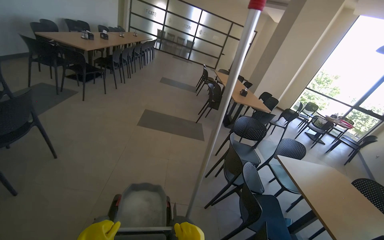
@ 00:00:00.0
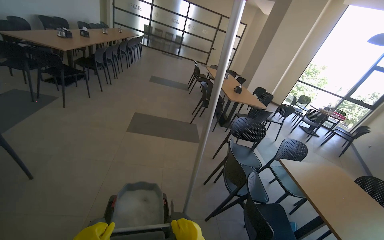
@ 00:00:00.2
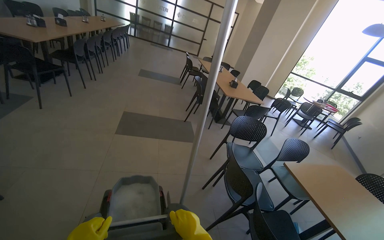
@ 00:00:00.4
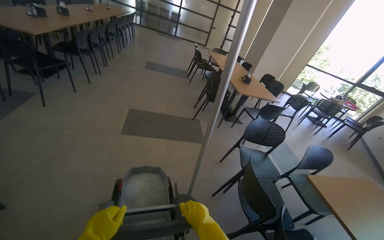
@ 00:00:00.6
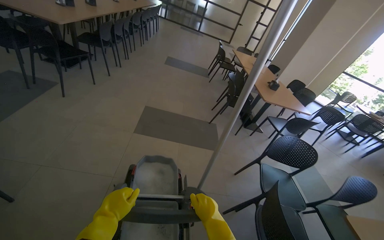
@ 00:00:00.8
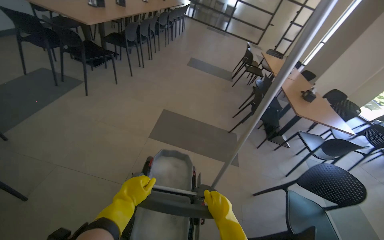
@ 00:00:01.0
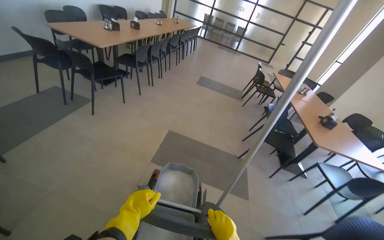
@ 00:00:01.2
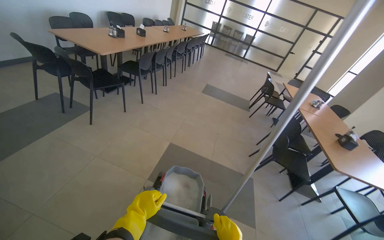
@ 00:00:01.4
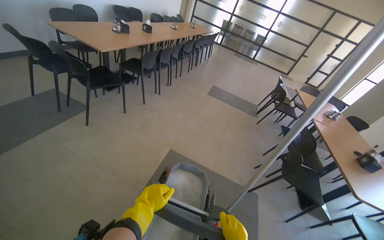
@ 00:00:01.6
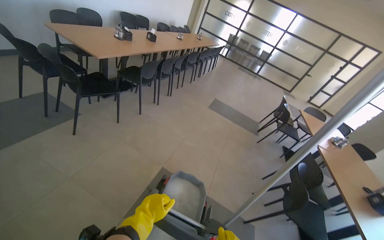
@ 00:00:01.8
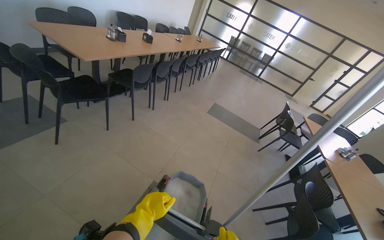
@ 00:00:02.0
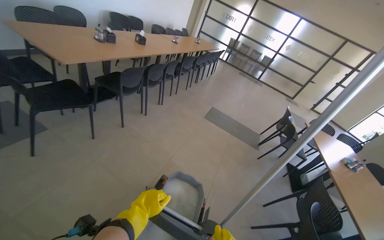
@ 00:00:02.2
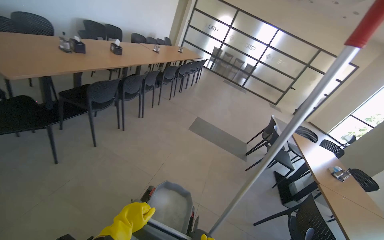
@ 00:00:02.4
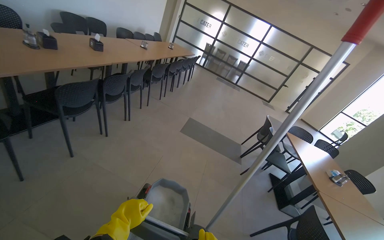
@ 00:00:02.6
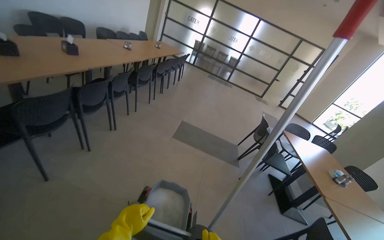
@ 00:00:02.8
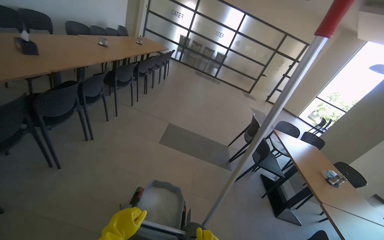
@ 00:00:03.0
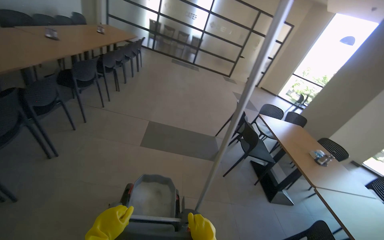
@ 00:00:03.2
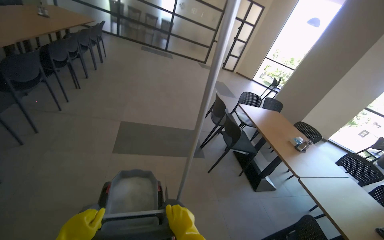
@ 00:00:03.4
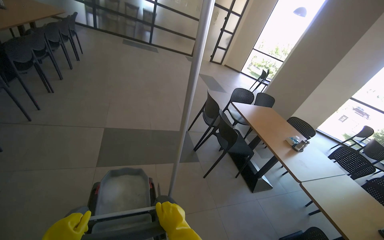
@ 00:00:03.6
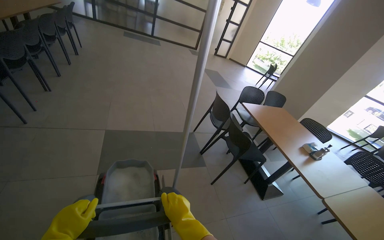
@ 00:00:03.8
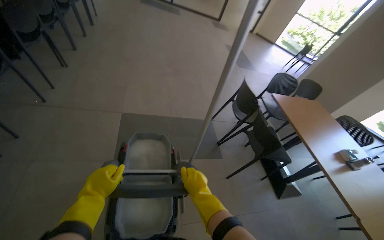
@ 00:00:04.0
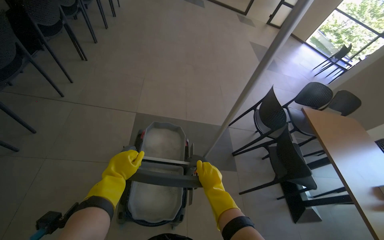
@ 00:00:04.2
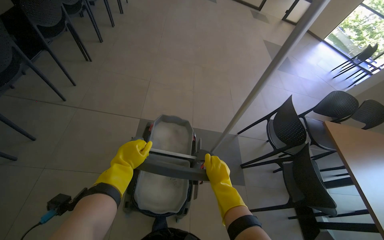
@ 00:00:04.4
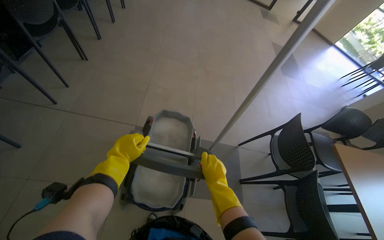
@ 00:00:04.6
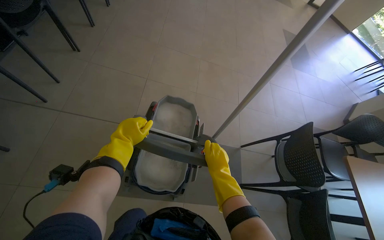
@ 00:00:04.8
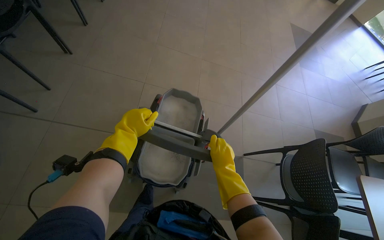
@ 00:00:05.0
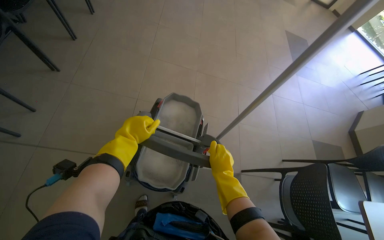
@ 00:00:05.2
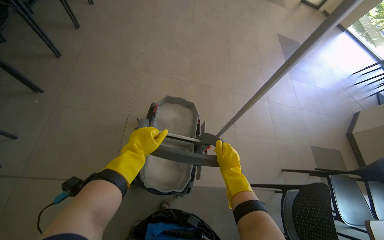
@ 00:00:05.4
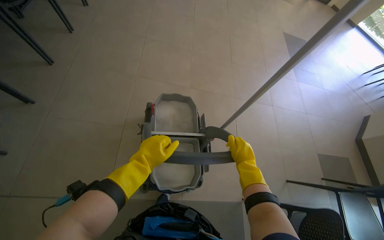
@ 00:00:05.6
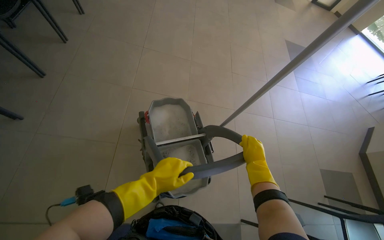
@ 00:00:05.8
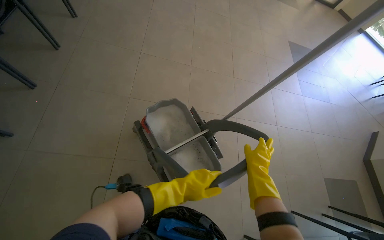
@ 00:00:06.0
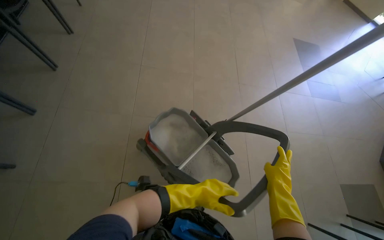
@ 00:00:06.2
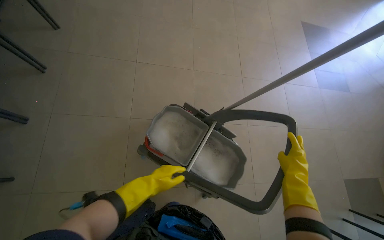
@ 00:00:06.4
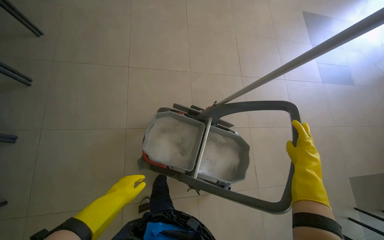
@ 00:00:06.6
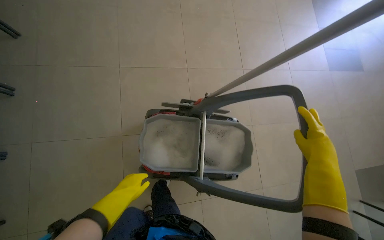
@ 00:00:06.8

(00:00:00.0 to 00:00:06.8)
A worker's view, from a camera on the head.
Job: preparing cleaning supplies.
The whole recording: Moving a Cleaning Cart. The worker pushes the cleaning cart through the cafeteria.
00:00:00.0 - 00:00:01.4: The camera travels approximately 1.5 m. The head turns to the left by roughly 20 degrees.
00:00:01.4 - 00:00:02.8: The head travels some 1.5 m.
00:00:02.8 - 00:00:04.0: The camera travels approximately 1 m. The head rotates about 20 degrees to the right. The view tips downward by about 25 degrees.
00:00:04.0 - 00:00:05.4: The camera is carried approximately 1 m.
00:00:05.4 - 00:00:06.8: The wearer moves about 60 cm.

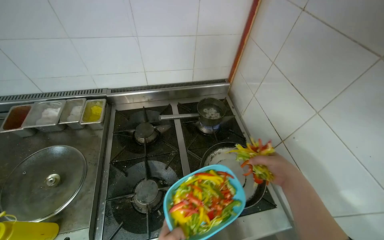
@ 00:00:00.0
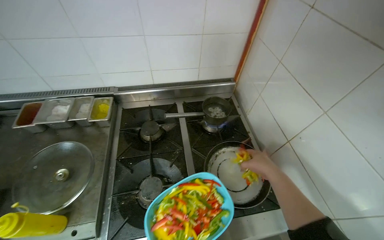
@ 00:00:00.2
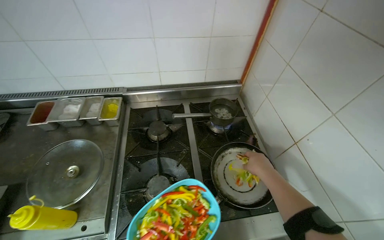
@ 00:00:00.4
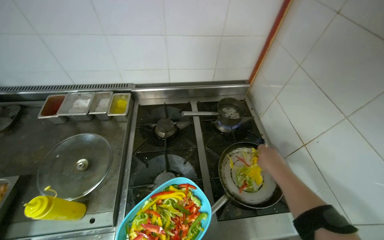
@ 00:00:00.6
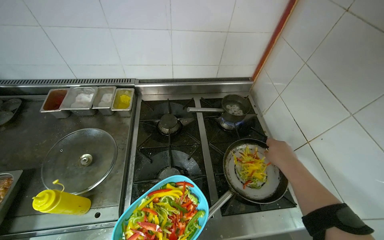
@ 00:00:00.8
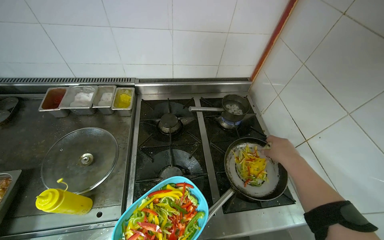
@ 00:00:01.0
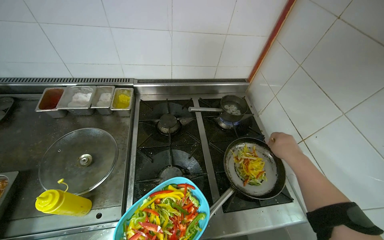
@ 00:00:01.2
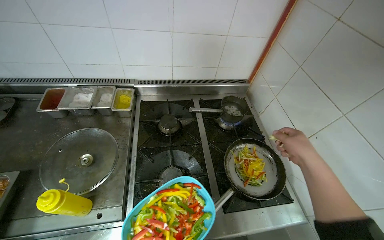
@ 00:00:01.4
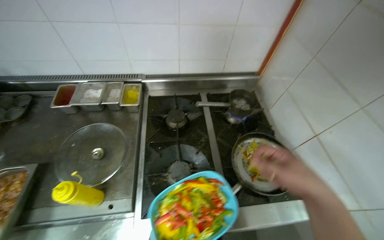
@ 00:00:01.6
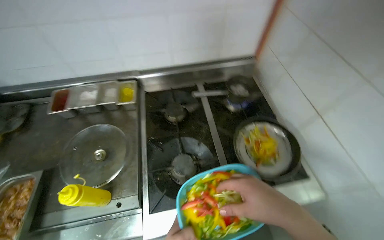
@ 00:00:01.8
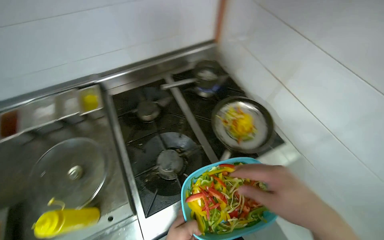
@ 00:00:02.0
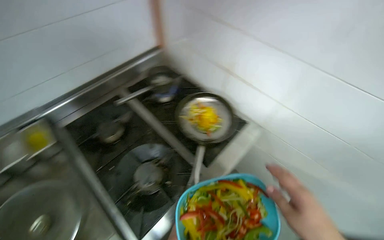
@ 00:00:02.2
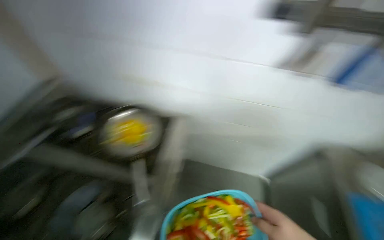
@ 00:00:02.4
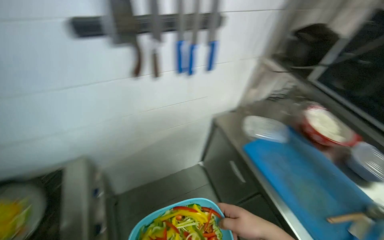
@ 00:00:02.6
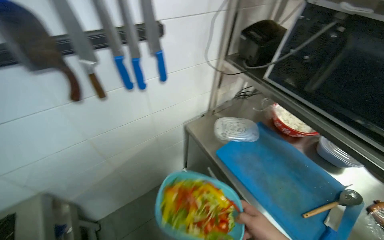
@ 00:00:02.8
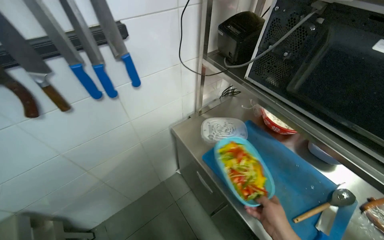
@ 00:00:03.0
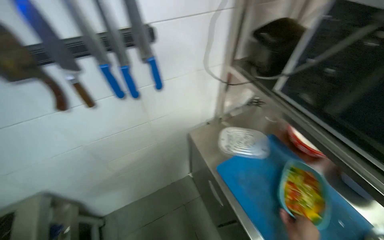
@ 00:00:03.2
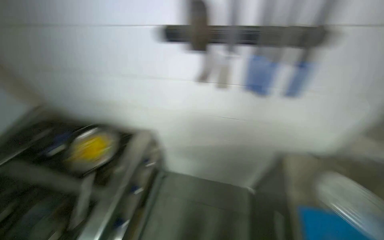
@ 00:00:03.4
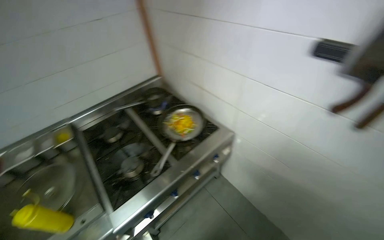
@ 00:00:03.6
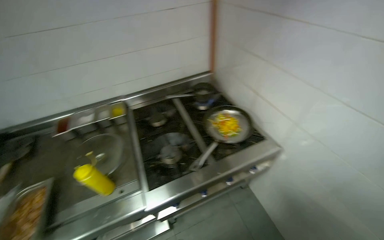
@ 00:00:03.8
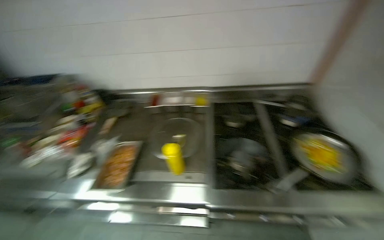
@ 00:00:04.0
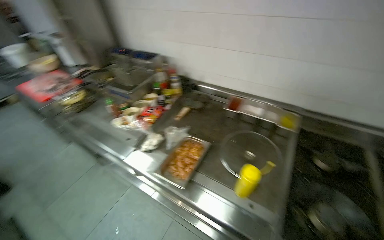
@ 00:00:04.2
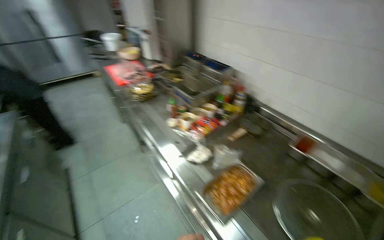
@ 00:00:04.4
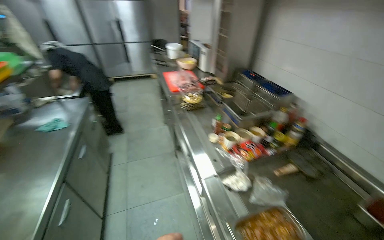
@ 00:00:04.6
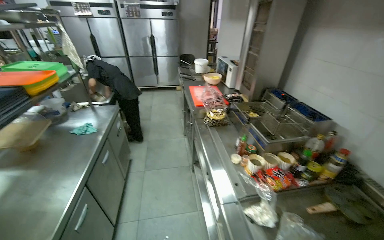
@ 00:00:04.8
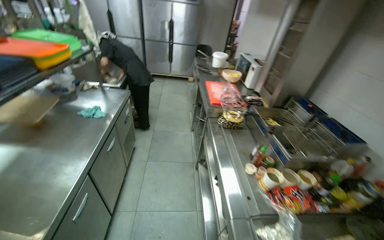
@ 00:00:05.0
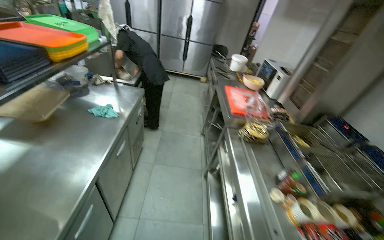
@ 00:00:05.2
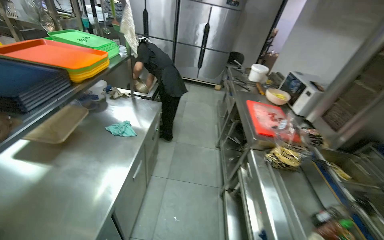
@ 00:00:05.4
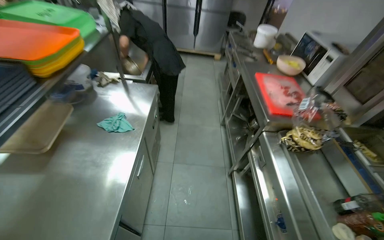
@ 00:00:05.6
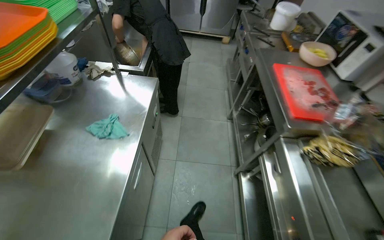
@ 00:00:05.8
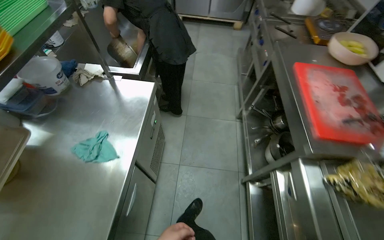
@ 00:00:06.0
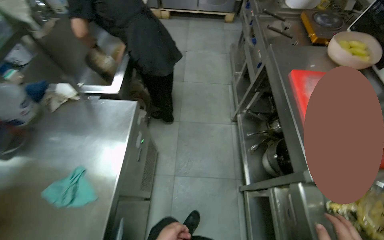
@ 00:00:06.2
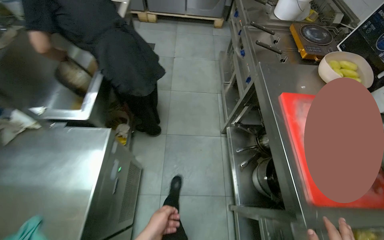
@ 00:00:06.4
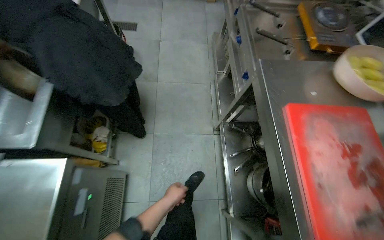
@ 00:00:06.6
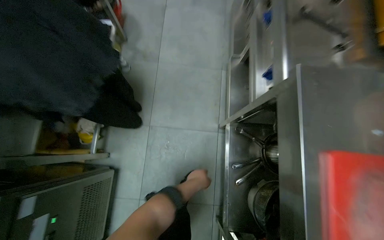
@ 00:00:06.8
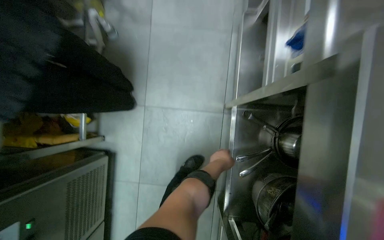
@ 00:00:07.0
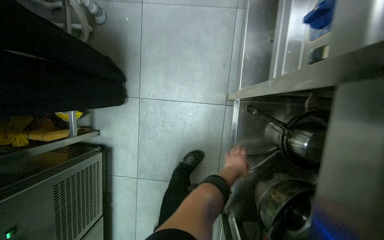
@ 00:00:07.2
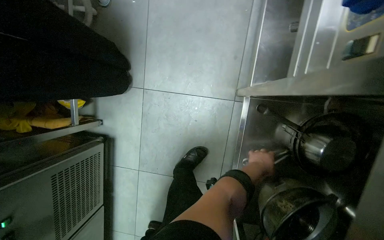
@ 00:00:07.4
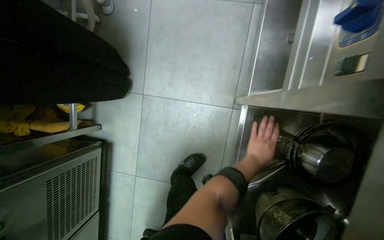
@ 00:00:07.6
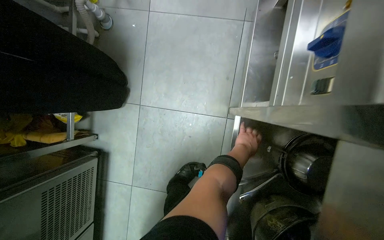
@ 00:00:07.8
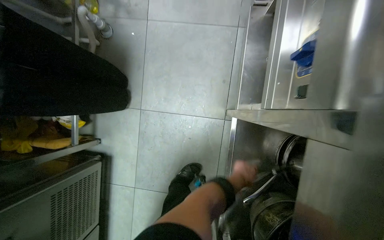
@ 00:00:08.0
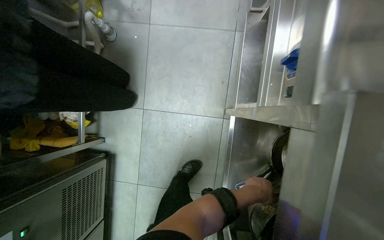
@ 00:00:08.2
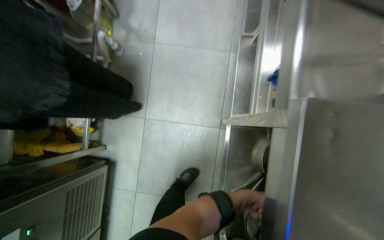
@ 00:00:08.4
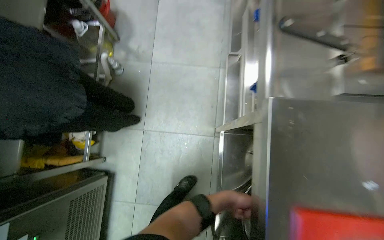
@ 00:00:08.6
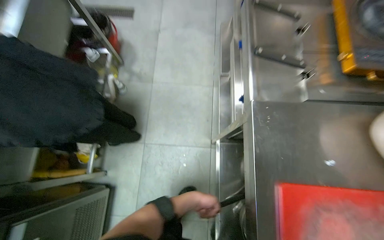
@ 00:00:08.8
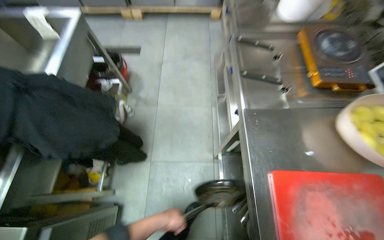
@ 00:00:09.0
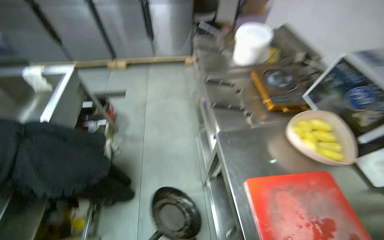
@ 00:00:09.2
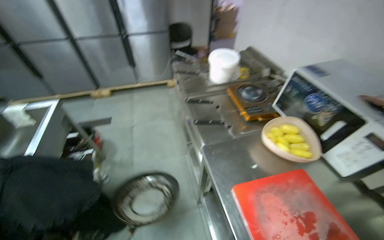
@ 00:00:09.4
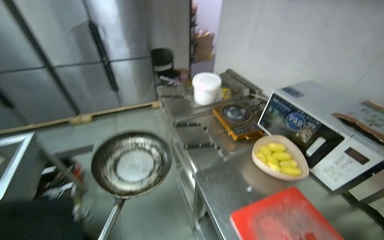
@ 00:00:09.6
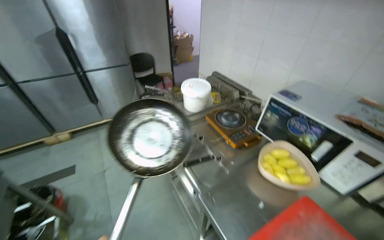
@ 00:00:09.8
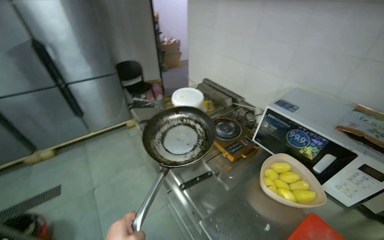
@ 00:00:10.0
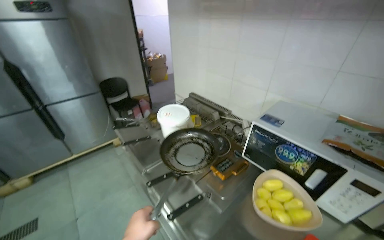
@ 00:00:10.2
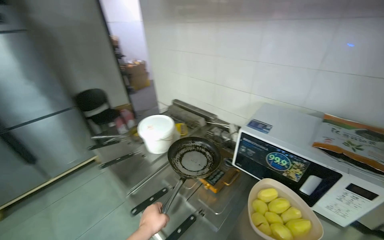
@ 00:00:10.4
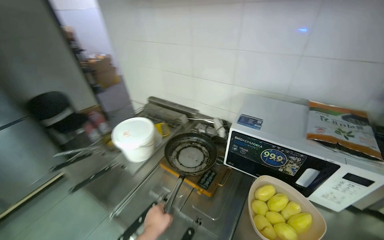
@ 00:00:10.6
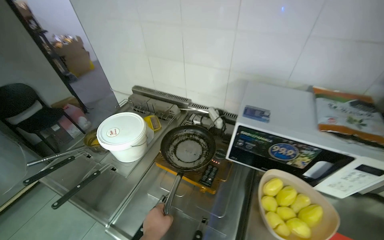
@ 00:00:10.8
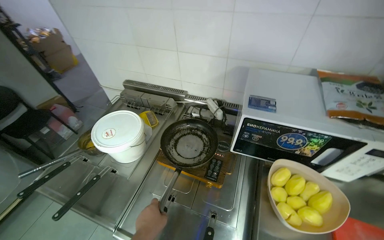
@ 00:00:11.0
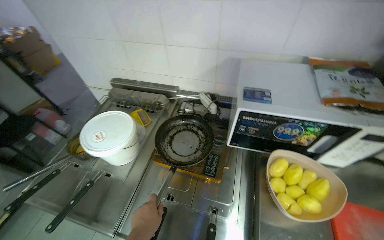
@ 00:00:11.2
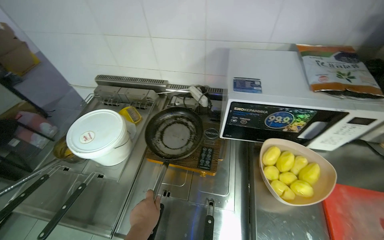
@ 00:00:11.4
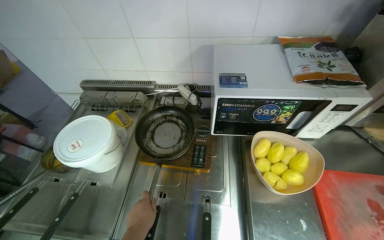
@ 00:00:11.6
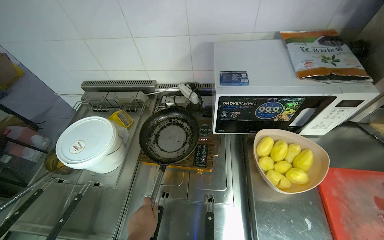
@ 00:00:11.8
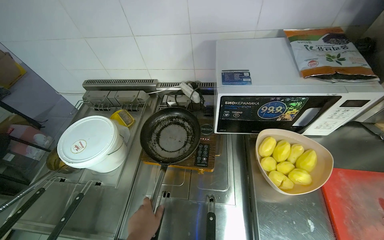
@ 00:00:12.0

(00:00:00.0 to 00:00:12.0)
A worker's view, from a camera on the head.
Job: cooking food.
The whole recording: Cooking vegetables in pan. The worker adds sliced vegetables to a pan, shakes them, and flambés the contents.
00:00:00.0 - 00:00:01.6: The right hand travels nearer to the camera by some 15 cm.
00:00:01.6 - 00:00:03.0: The head travels about 50 cm. The wearer looks roughly 90 degrees further to the right.
00:00:03.0 - 00:00:04.4: The camera is carried roughly 70 cm. The head rotates about 180 degrees to the left.
00:00:04.4 - 00:00:06.0: The camera travels about 1 m. The wearer's head swings roughly 45 degrees to the left. The wearer looks about 15 degrees further downward.
00:00:06.0 - 00:00:07.6: The head travels some 1 m. The wearer looks about 40 degrees further downward.
00:00:07.6 - 00:00:09.0: The wearer moves approximately 50 cm. The view tilts roughly 30 degrees upward.
00:00:09.0 - 00:00:10.4: The wearer's head swings some 50 degrees to the right. The camera pitches upward, by roughly 35 degrees.
00:00:10.4 - 00:00:12.0: The wearer looks approximately 35 degrees further to the right. The view tips downward by approximately 20 degrees.
